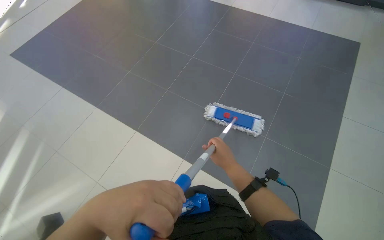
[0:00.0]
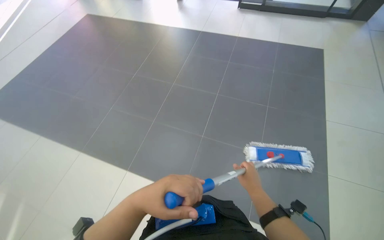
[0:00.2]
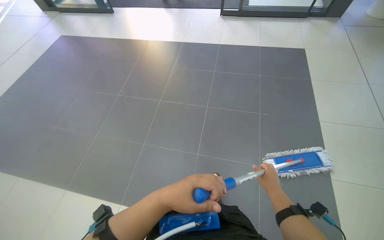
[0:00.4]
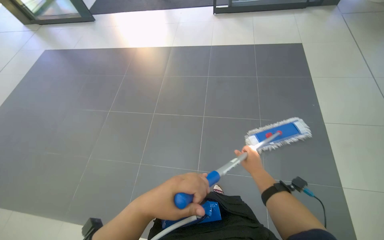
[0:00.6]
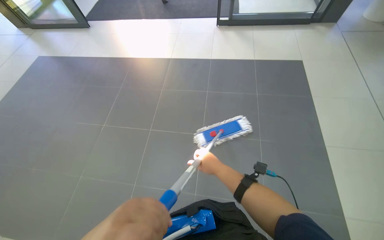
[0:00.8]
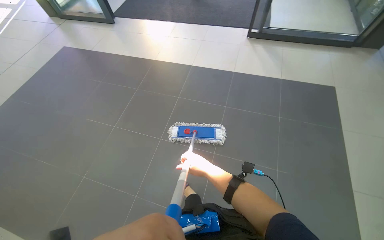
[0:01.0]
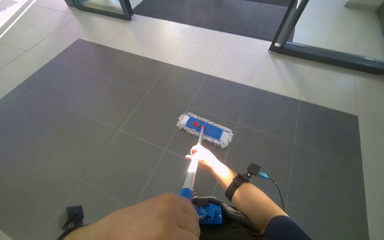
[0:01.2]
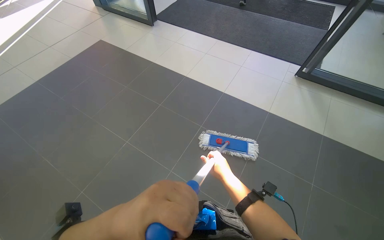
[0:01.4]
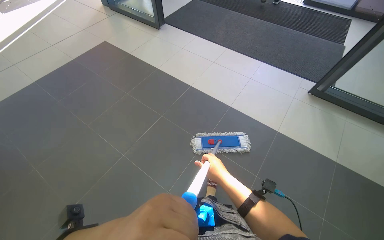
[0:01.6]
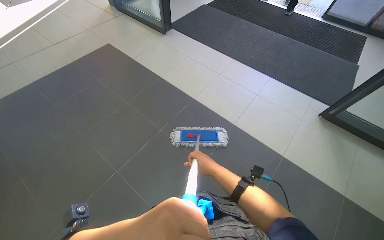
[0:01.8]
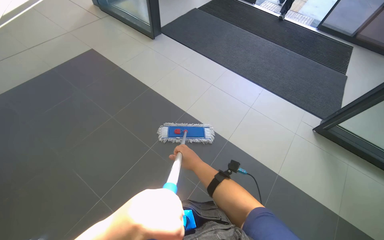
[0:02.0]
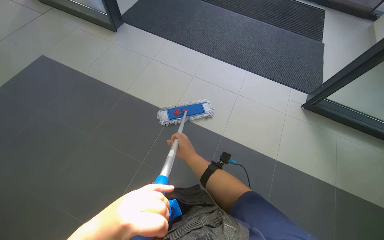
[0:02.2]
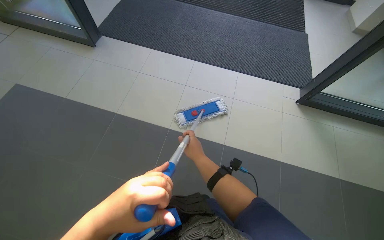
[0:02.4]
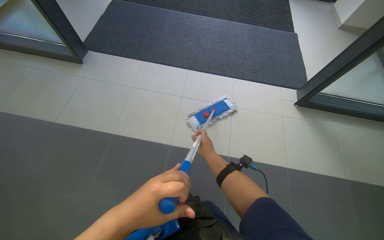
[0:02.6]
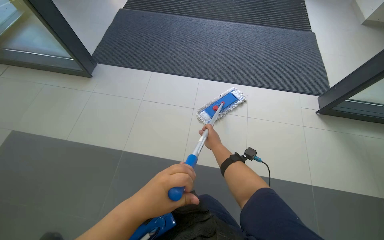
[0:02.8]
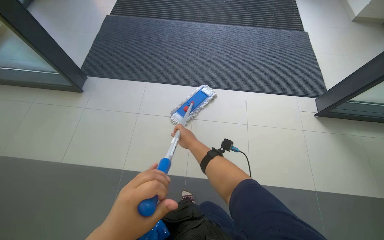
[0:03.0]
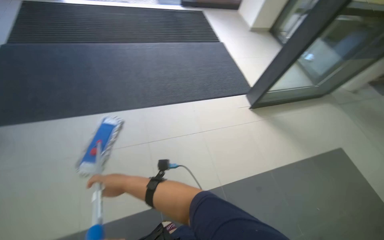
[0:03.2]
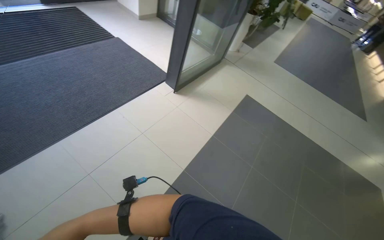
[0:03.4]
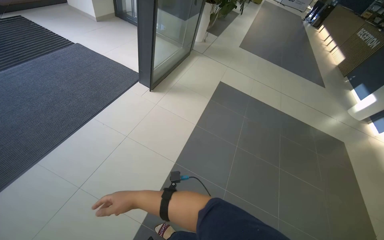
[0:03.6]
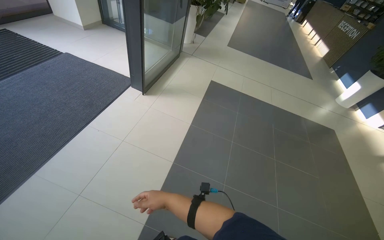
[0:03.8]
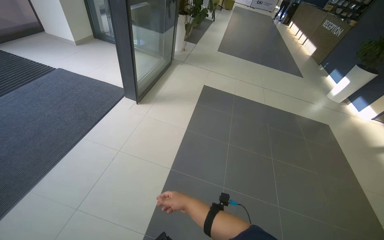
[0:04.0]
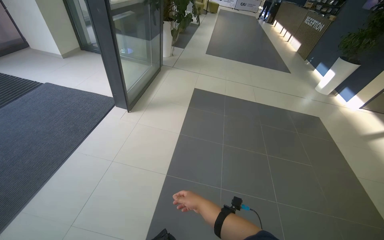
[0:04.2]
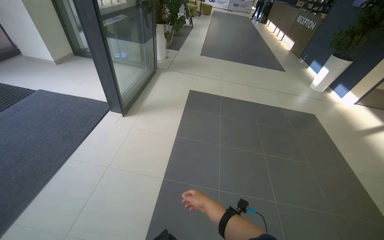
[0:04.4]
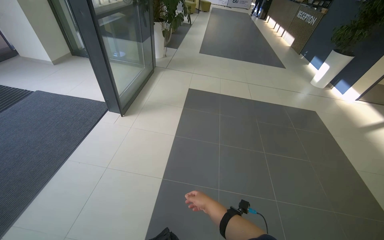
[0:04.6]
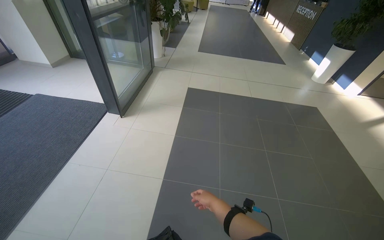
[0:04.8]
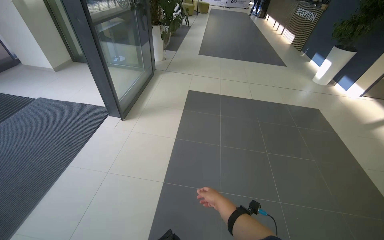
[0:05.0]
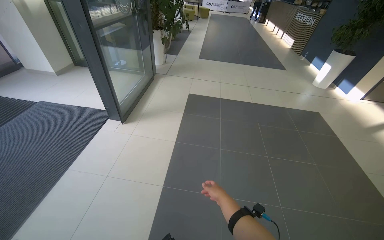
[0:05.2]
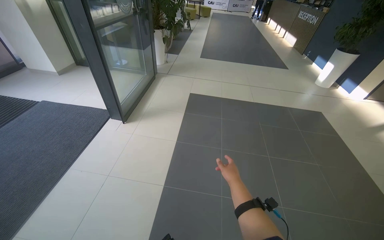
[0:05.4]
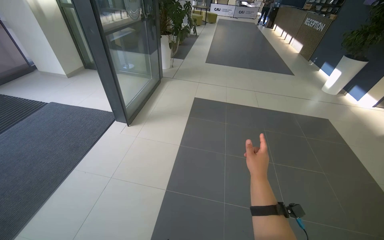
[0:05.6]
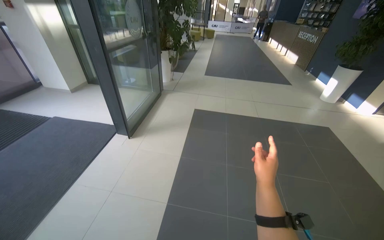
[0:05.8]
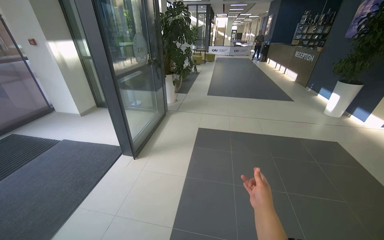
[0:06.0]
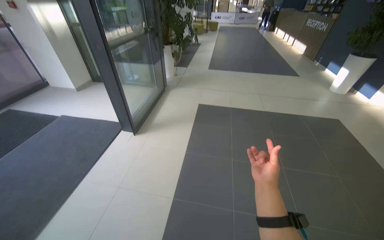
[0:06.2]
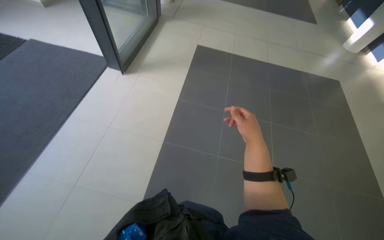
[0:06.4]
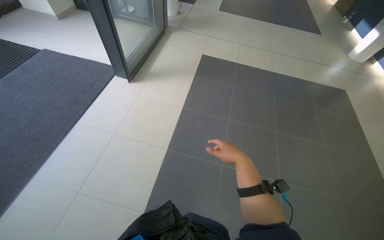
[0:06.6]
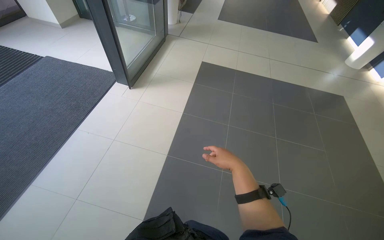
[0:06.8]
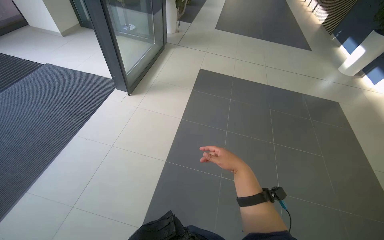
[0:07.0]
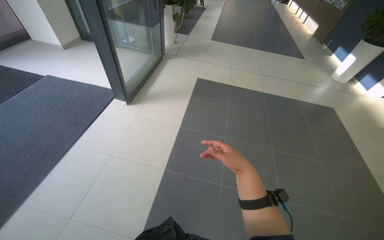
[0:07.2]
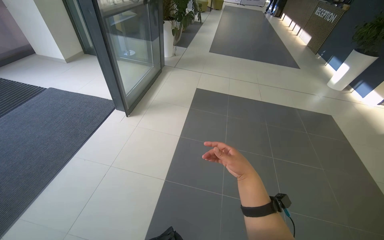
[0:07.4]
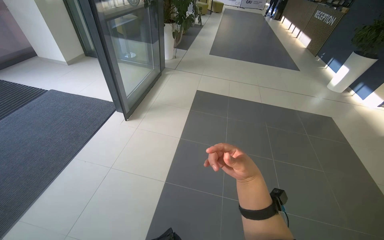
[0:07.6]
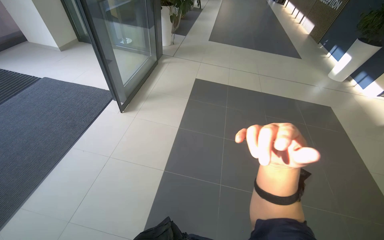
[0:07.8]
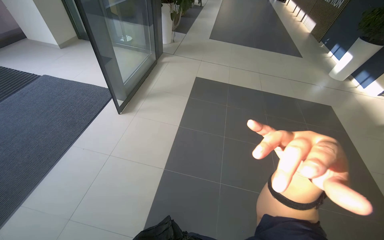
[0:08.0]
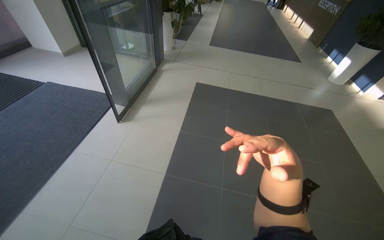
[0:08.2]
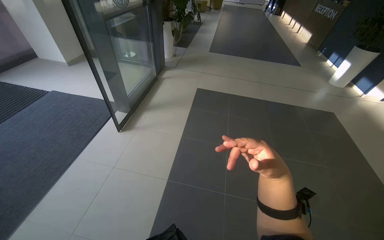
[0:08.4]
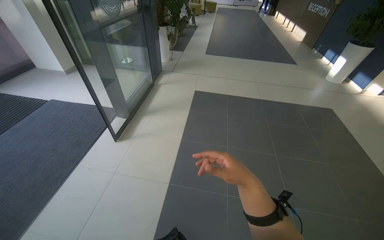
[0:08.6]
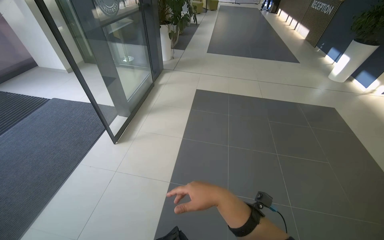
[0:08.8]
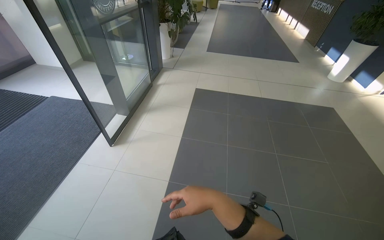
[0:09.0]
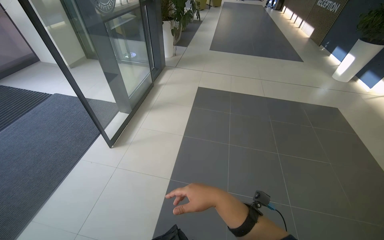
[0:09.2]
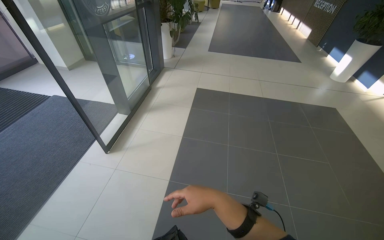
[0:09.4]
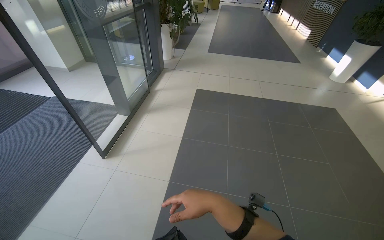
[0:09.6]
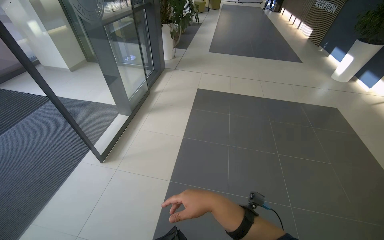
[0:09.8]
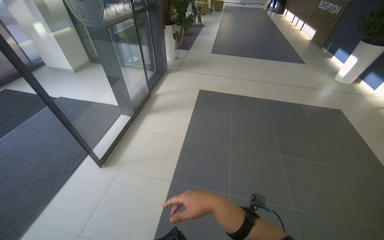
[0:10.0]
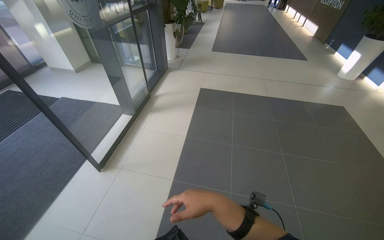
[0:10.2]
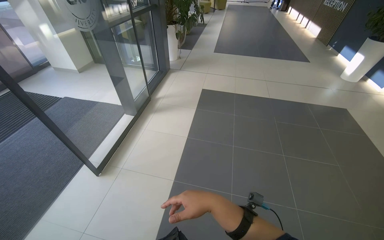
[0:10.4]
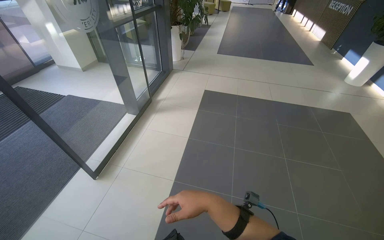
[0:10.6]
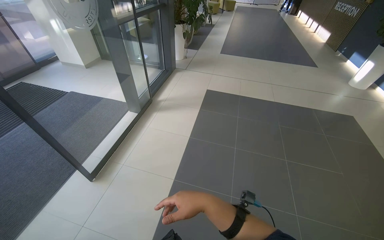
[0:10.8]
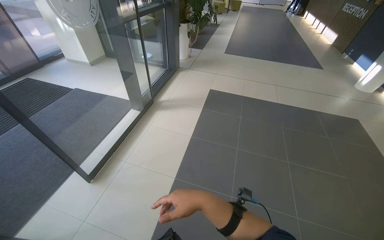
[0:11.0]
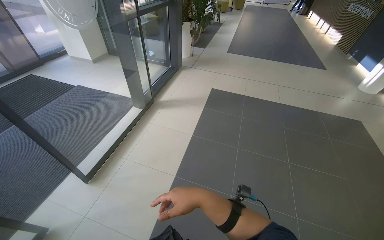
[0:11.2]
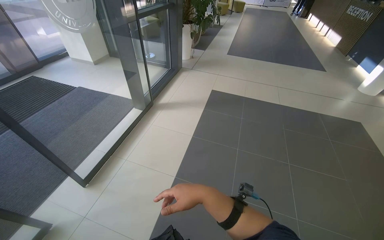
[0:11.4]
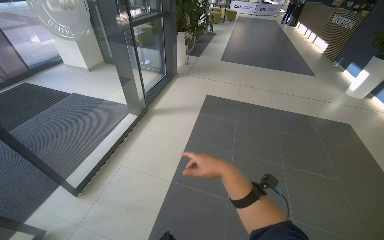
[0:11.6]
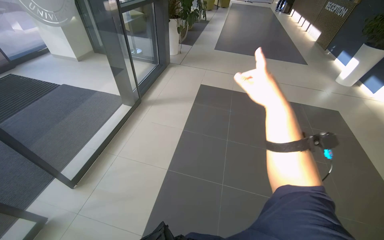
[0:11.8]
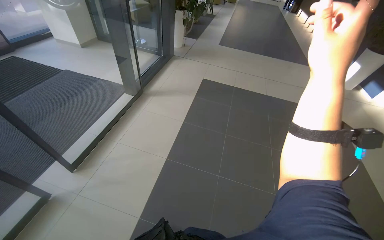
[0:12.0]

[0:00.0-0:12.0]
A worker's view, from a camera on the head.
Job: mopping floor.
The whole recording: Mopping office floor. The worker mops the tiled floor in the office area.
0:00.0 to 0:01.6: The camera is carried some 1 m. The wearer's head swings approximately 20 degrees to the left.
0:01.6 to 0:03.0: The camera travels about 1 m. The wearer looks approximately 30 degrees further to the right.
0:03.0 to 0:04.4: The wearer looks approximately 85 degrees further to the right.
0:04.4 to 0:06.0: The view tips upward by approximately 15 degrees. The right hand is displaced to the right by about 20 cm.
0:06.0 to 0:07.6: The view tilts about 15 degrees downward.
0:07.6 to 0:09.0: The right hand heads to the left, covering roughly 10 cm.

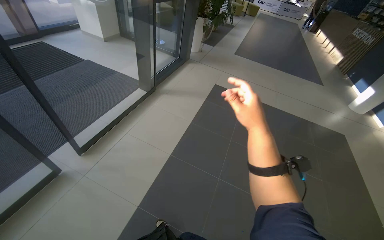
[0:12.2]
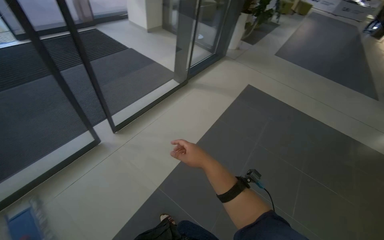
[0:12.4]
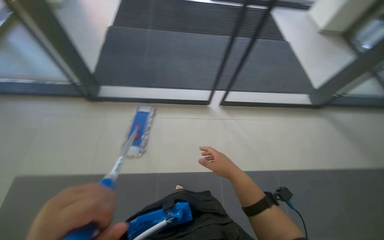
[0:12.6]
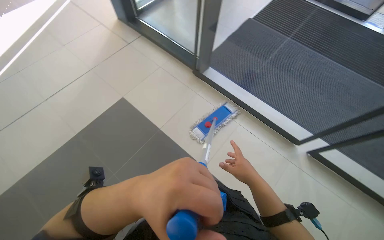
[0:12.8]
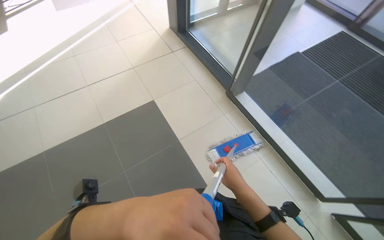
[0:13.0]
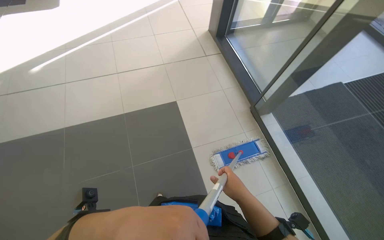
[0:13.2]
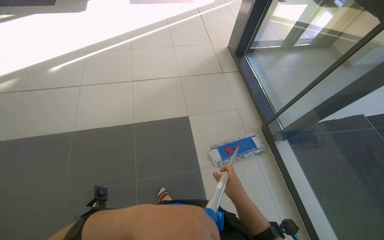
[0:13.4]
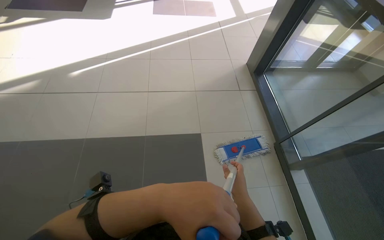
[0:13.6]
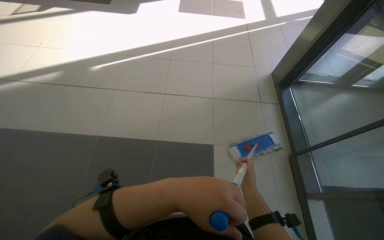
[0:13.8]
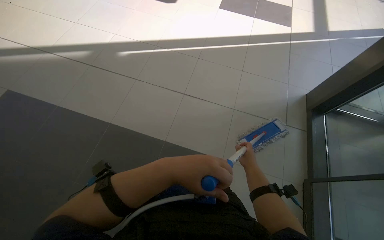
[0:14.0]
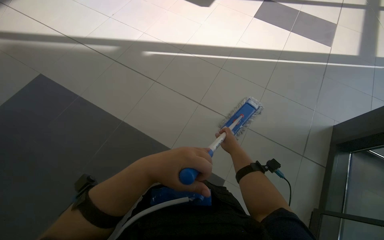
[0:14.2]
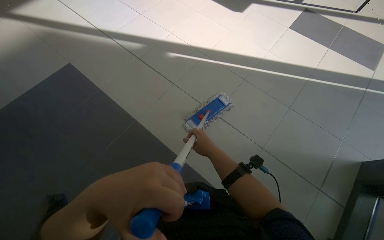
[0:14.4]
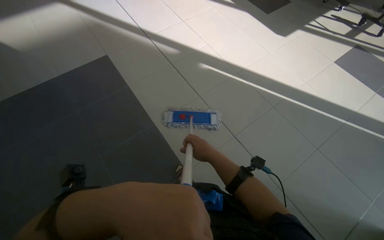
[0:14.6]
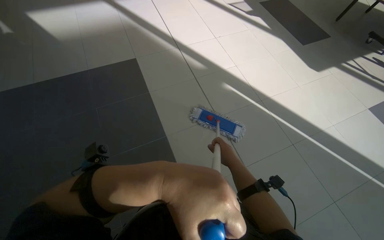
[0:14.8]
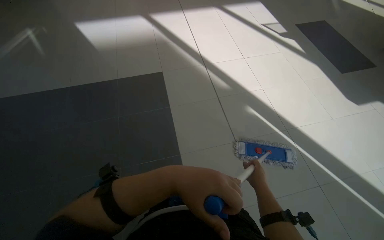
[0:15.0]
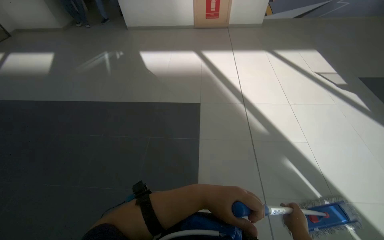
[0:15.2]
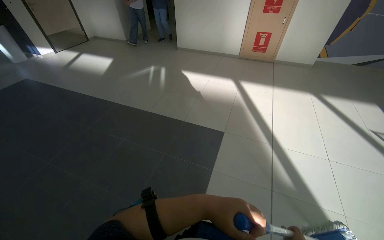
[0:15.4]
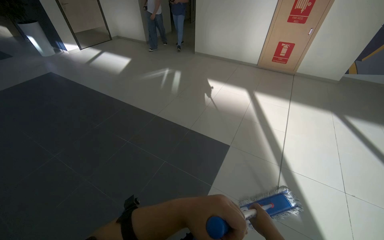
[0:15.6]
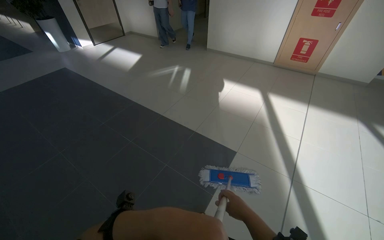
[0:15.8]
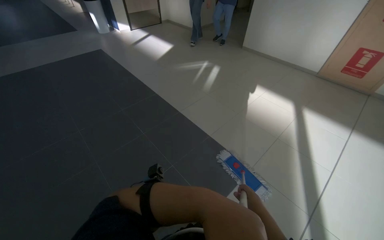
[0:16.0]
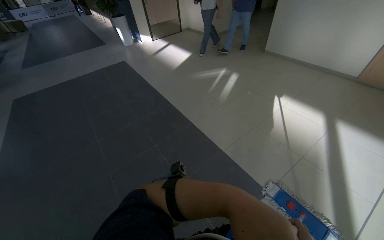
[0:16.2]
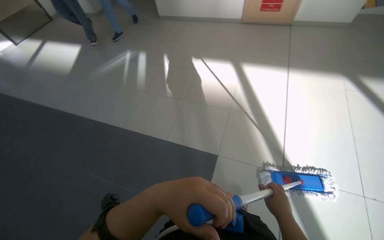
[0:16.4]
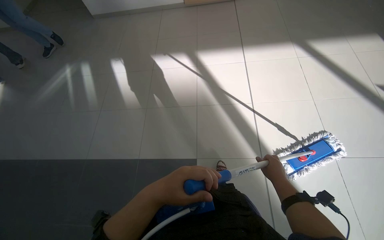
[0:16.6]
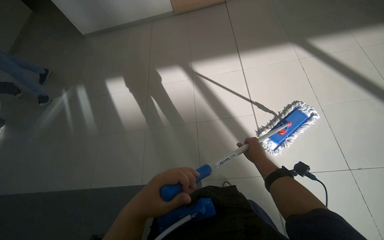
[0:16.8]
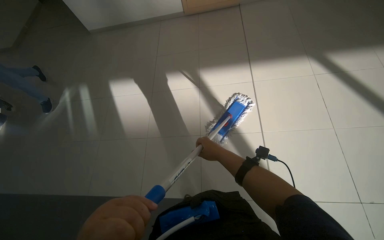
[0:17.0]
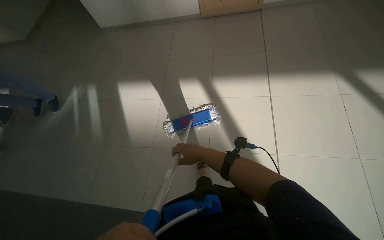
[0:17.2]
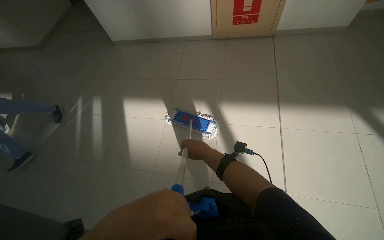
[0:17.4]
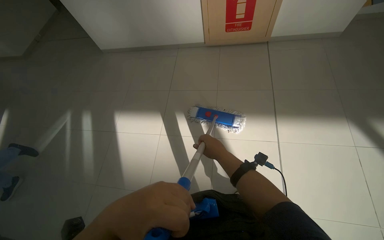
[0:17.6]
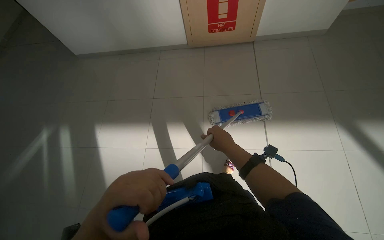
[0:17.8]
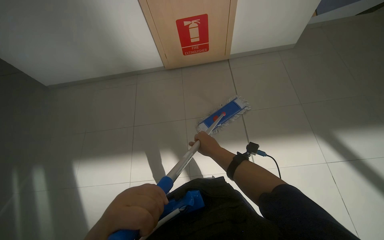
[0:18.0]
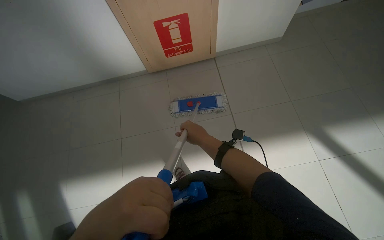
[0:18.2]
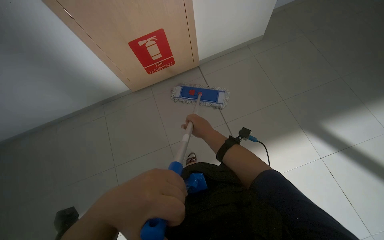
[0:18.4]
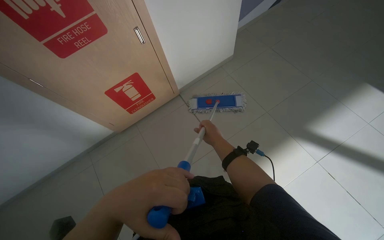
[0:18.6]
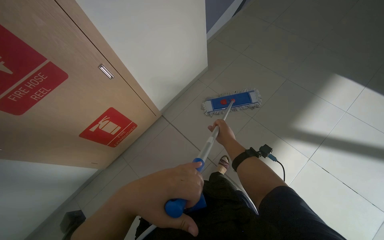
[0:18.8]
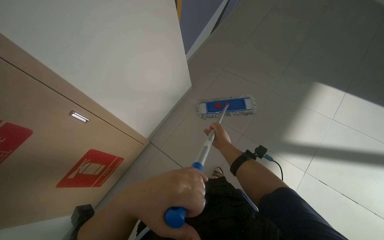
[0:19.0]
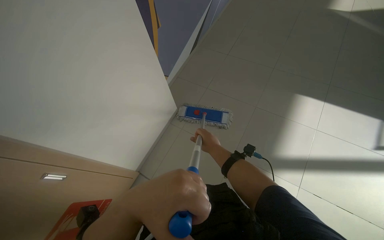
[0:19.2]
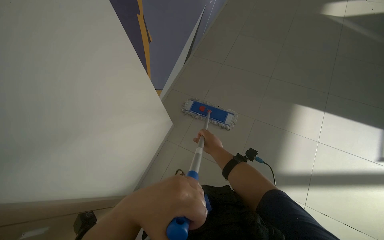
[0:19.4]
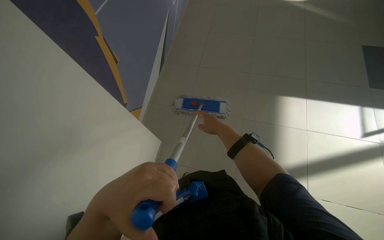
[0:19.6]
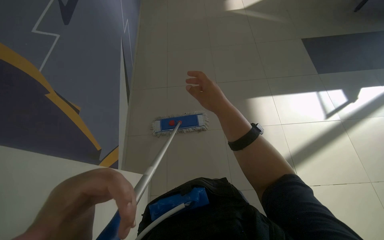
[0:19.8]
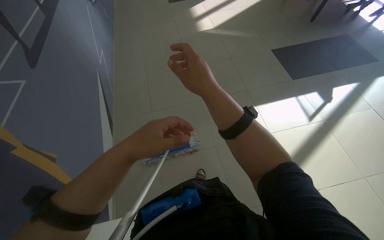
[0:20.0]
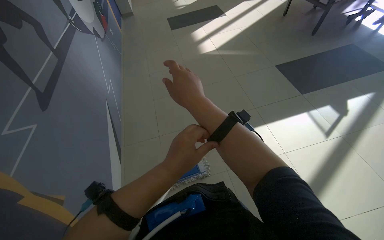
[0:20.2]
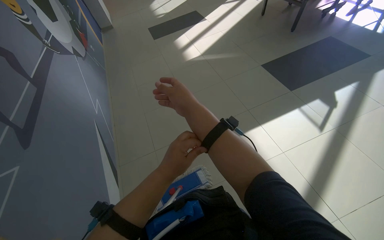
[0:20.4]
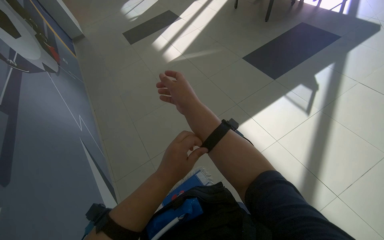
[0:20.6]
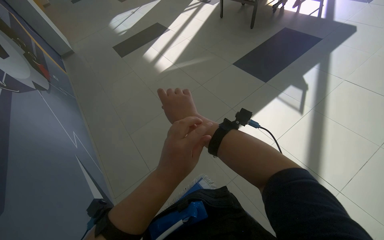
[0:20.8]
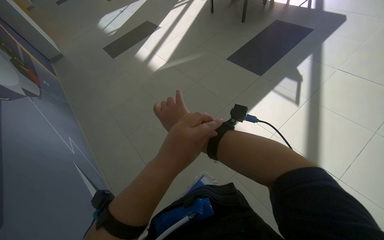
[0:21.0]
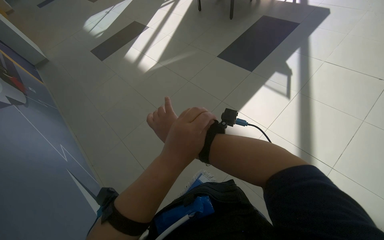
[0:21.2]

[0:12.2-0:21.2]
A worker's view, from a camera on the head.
Job: mopping floor.
The whole recording: Mopping office floor. The worker mops the tiled floor in the office area.
0:13.8 to 0:15.2: The head rotates approximately 70 degrees to the left. The view tilts about 15 degrees upward.
0:16.6 to 0:18.2: The camera is carried approximately 80 cm.
0:18.2 to 0:19.8: The head travels about 80 cm. The wearer looks roughly 55 degrees further to the right. The view tilts roughly 15 degrees upward.
0:19.8 to 0:21.2: The head turns to the right by some 40 degrees. The right hand shifts approximately 20 cm to the left.
